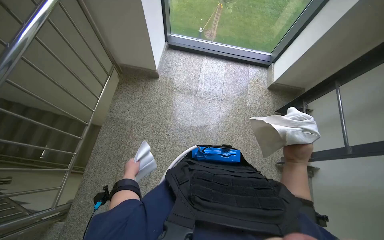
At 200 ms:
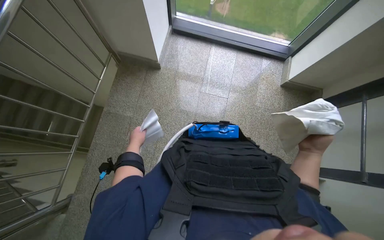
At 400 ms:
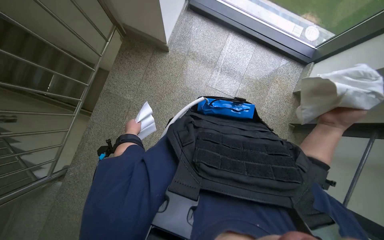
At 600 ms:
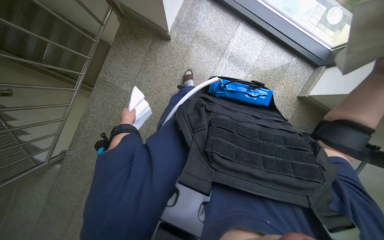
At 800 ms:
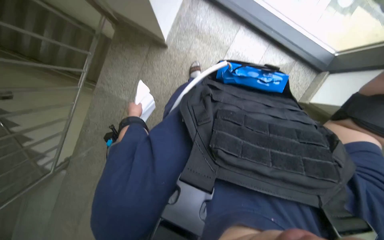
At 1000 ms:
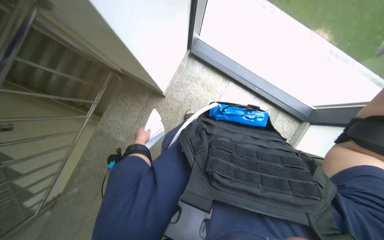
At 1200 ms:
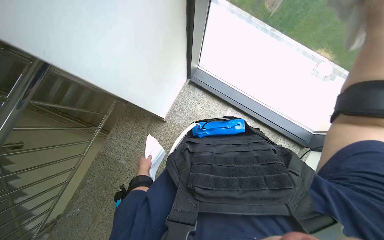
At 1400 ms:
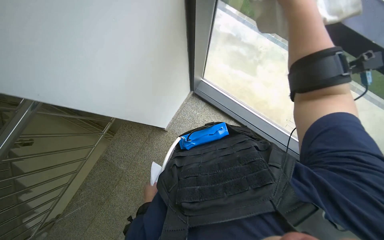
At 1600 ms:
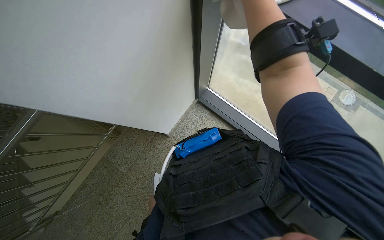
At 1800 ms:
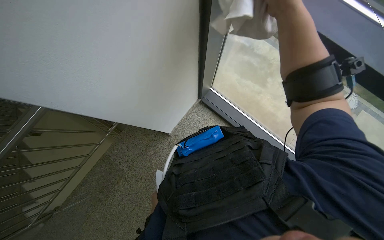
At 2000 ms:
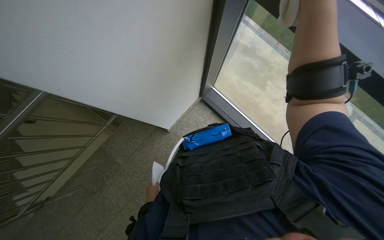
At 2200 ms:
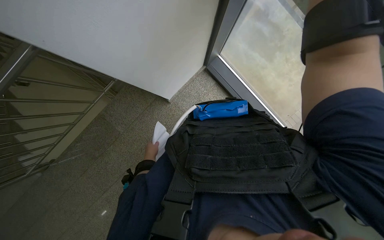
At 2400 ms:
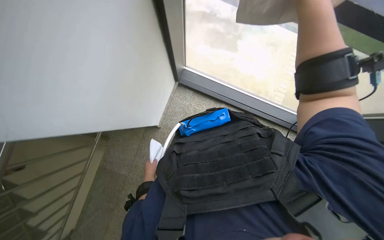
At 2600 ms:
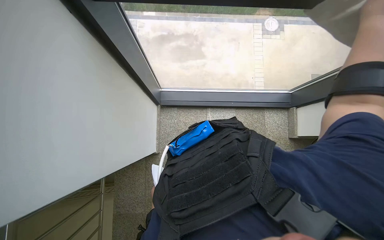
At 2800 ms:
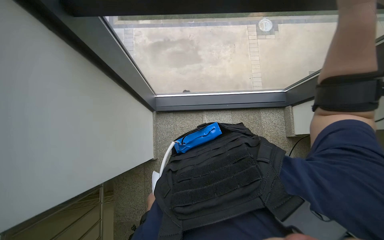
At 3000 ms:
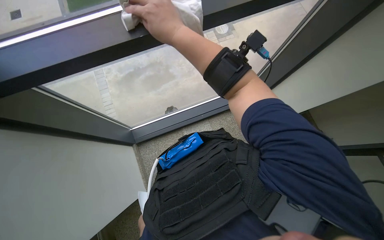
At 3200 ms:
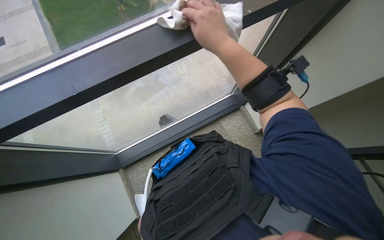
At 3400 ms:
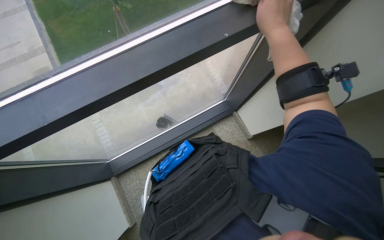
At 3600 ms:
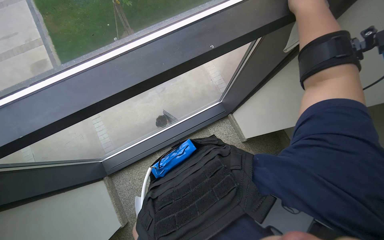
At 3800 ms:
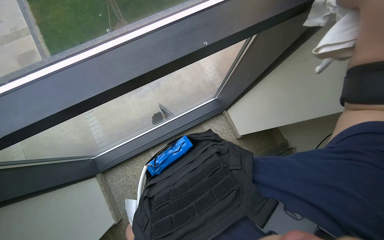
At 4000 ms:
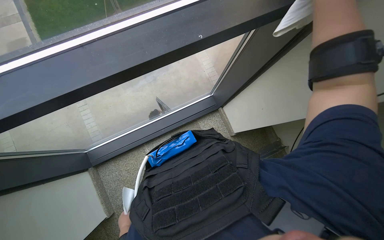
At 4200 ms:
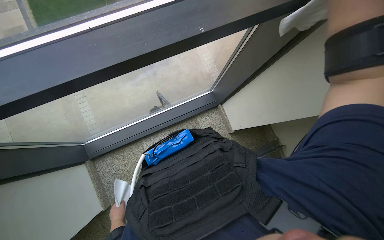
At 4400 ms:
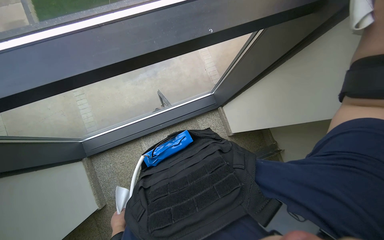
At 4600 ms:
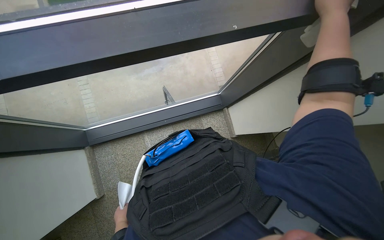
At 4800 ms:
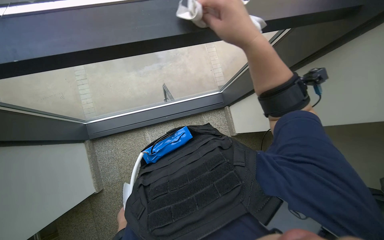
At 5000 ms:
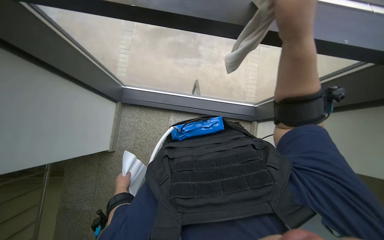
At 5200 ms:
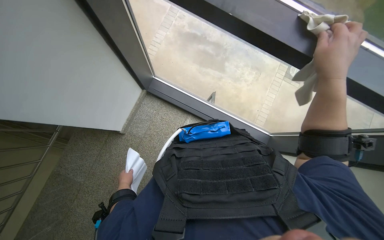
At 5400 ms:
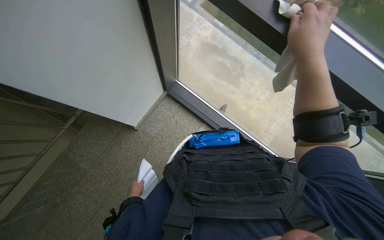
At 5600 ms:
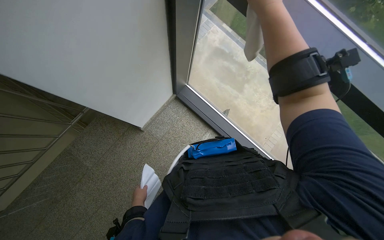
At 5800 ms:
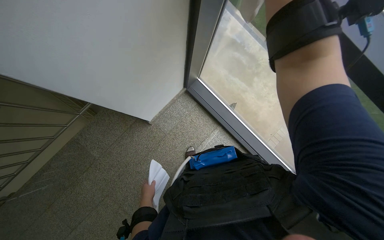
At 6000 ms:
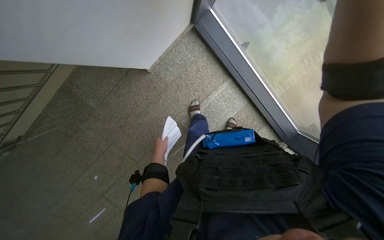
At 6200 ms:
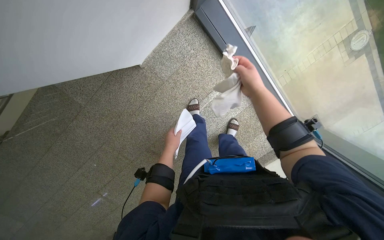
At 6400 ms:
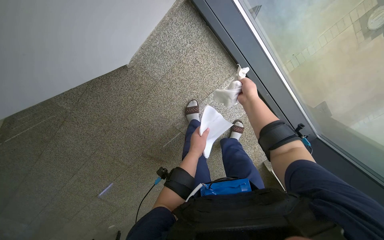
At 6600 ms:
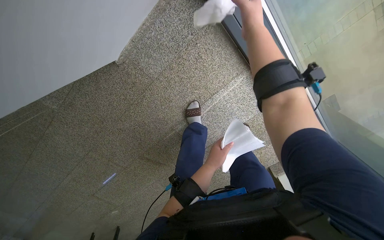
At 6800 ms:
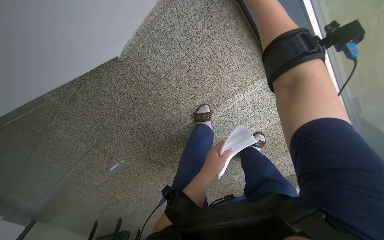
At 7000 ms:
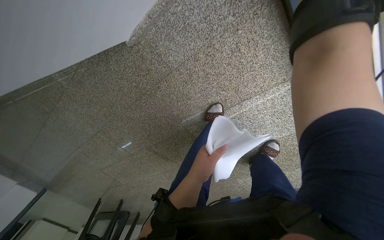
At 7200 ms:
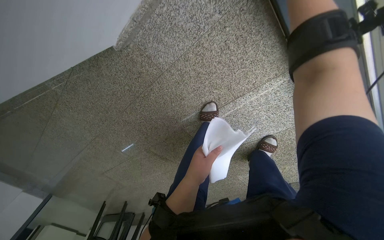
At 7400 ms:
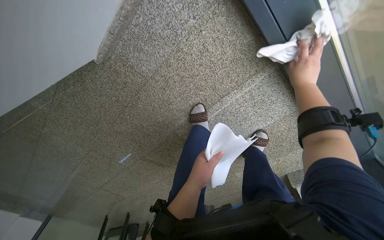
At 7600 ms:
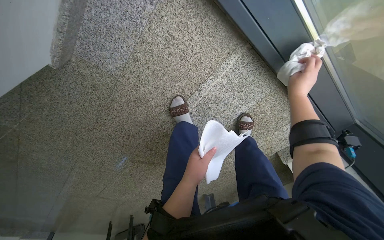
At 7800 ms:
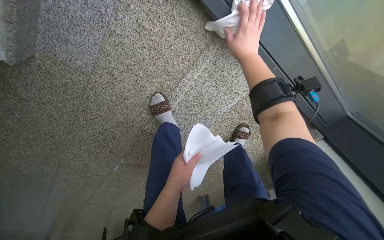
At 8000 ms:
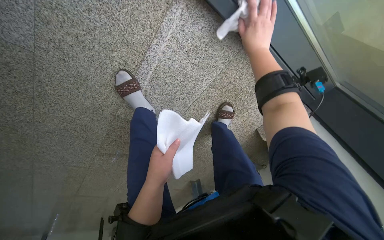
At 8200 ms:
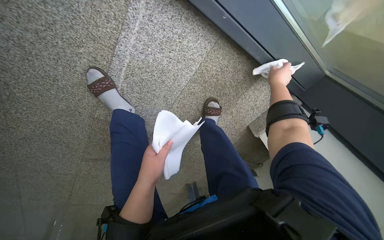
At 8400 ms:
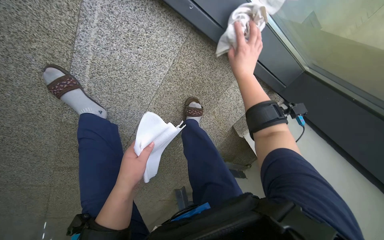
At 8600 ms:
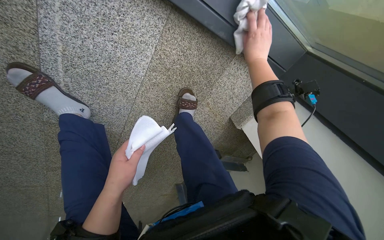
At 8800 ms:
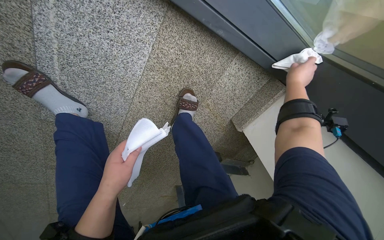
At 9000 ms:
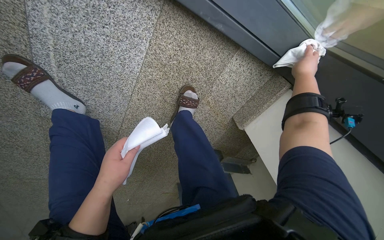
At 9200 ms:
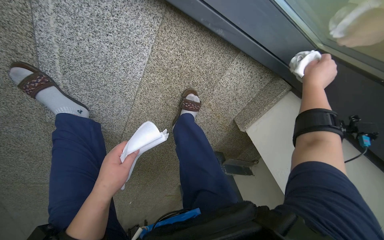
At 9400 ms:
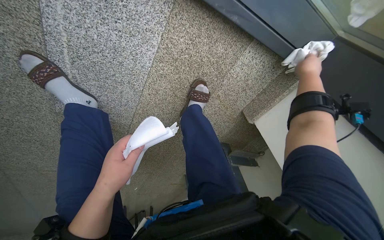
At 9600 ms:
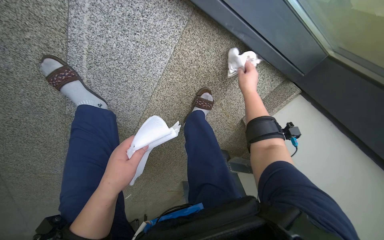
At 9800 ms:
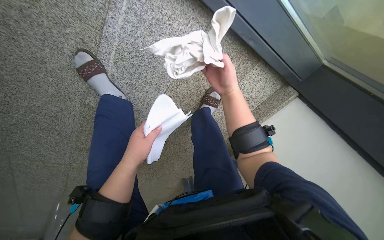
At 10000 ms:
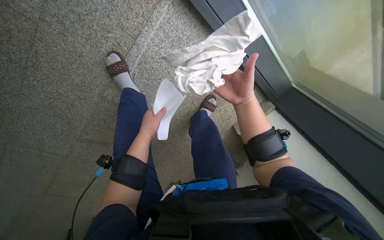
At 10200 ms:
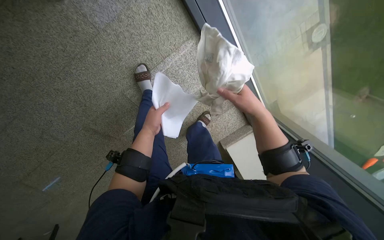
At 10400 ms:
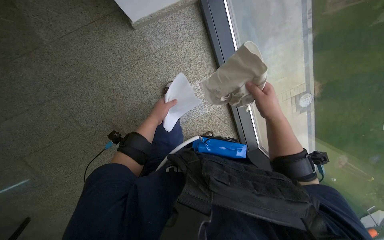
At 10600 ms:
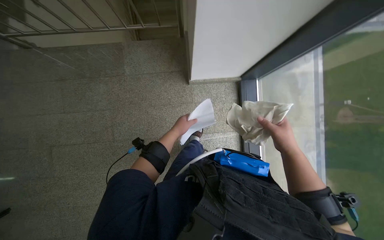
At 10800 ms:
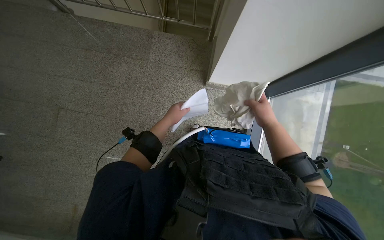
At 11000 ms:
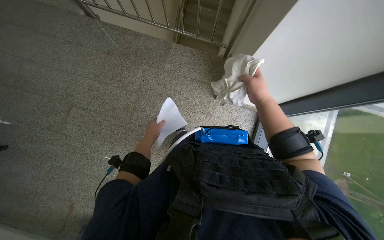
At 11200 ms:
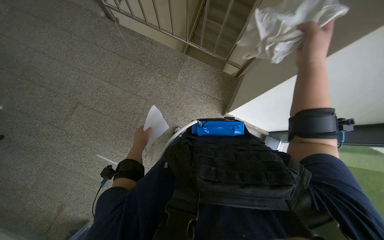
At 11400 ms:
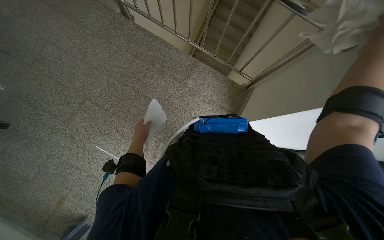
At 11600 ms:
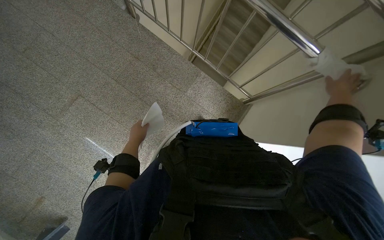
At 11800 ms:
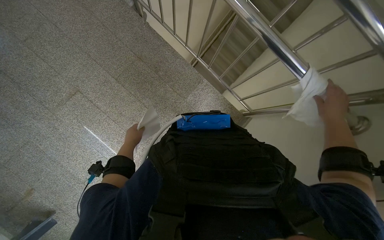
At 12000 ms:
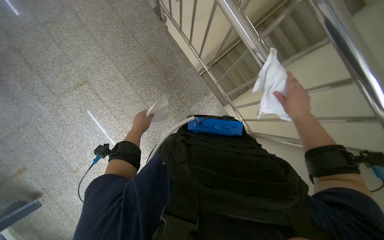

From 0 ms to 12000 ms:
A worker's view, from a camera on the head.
Job: wiping surfaces.
The whole recording: Wiping stair handrails. The worker wipes the metal stair handrails with a white cloth while descending.
From 0 ms to 1600 ms: The camera travels about 90 cm. The head rotates approximately 25 degrees to the left. The wearer looks approximately 15 degrees further downward.
From 1600 ms to 3000 ms: The scene turns approximately 45 degrees counterclockwise in the picture.
From 4400 ms to 6000 ms: The wearer looks some 20 degrees further downward. The scene rotates clockwise by some 30 degrees.
From 6000 ms to 7600 ms: The wearer moves roughly 80 cm. The wearer looks about 25 degrees further downward.
From 9000 ms to 10400 ms: The camera pitches upward, by about 15 degrees. The right hand shifts some 35 cm to the left.
From 10400 ms to 12000 ms: The camera travels approximately 60 cm. The view tips upward by some 25 degrees. Everything in view rotates some 80 degrees clockwise.

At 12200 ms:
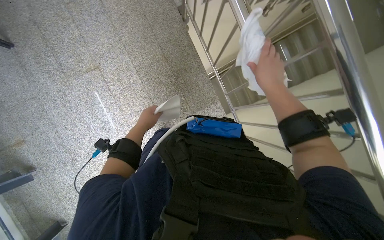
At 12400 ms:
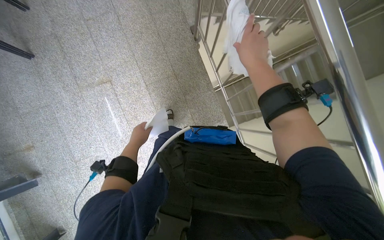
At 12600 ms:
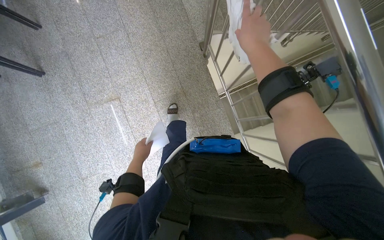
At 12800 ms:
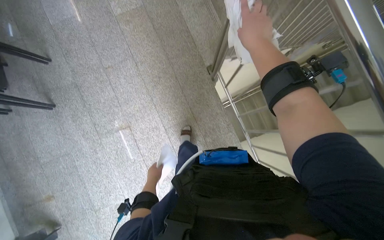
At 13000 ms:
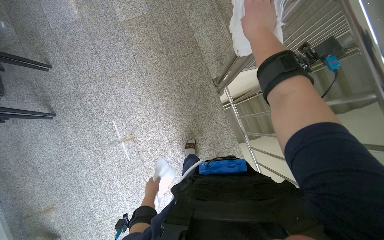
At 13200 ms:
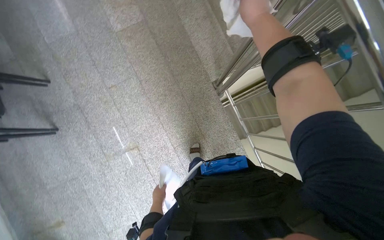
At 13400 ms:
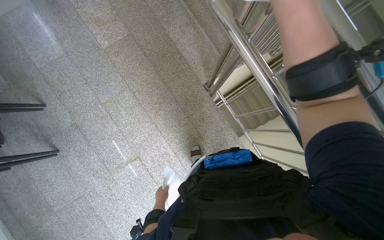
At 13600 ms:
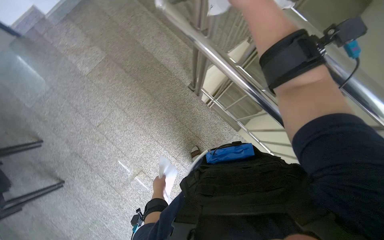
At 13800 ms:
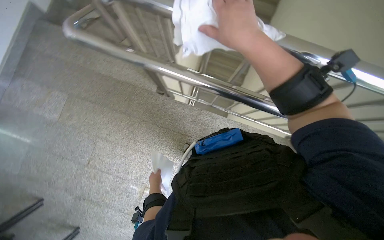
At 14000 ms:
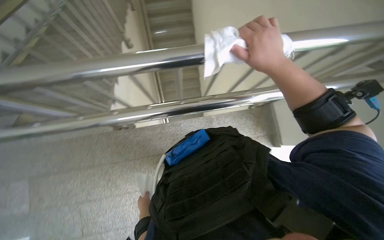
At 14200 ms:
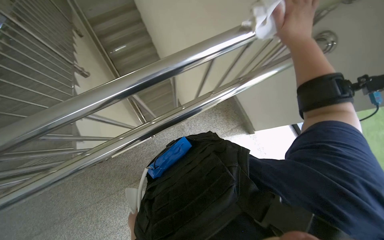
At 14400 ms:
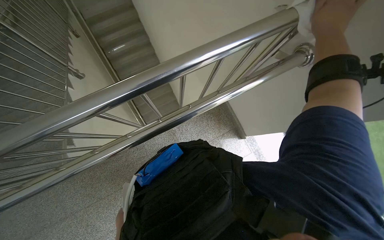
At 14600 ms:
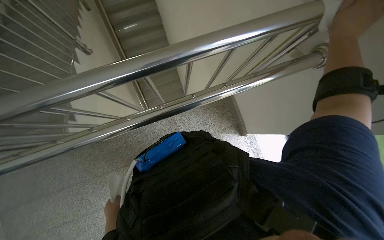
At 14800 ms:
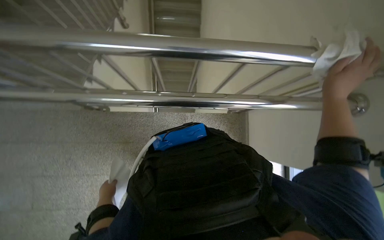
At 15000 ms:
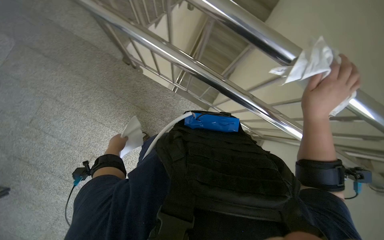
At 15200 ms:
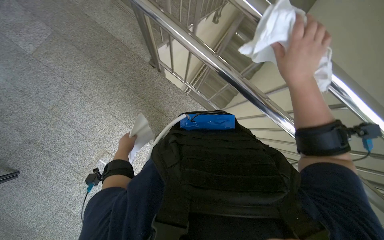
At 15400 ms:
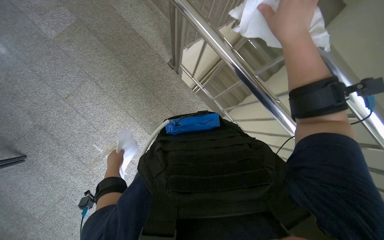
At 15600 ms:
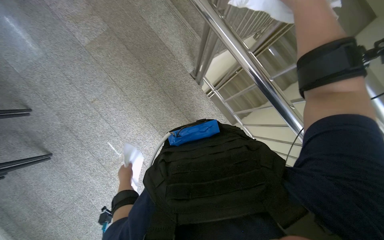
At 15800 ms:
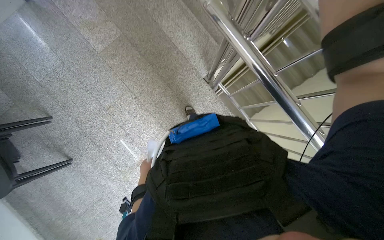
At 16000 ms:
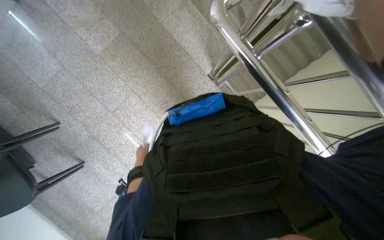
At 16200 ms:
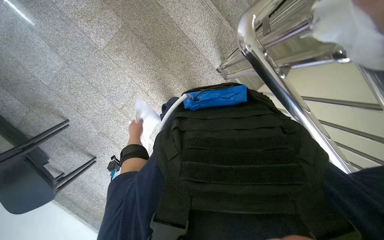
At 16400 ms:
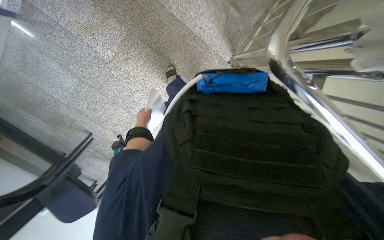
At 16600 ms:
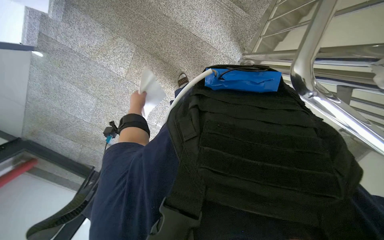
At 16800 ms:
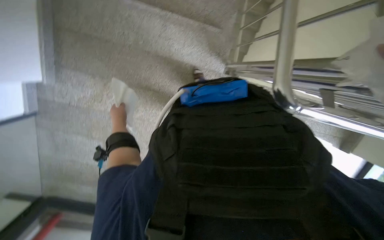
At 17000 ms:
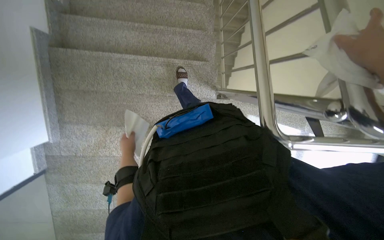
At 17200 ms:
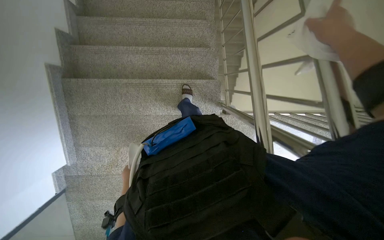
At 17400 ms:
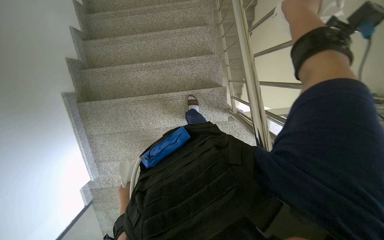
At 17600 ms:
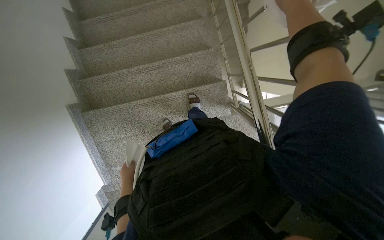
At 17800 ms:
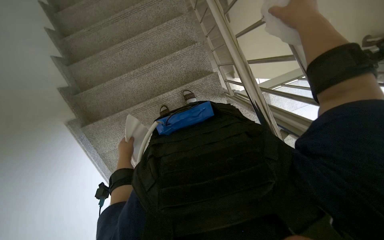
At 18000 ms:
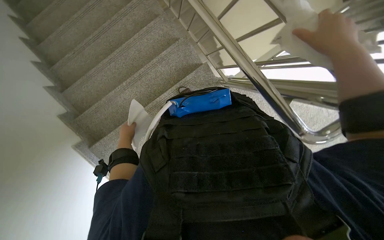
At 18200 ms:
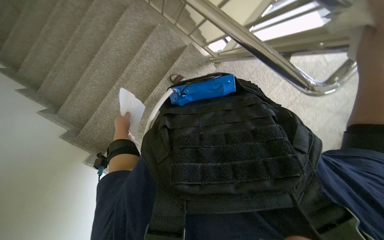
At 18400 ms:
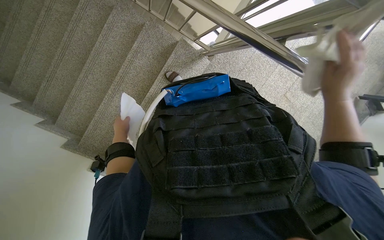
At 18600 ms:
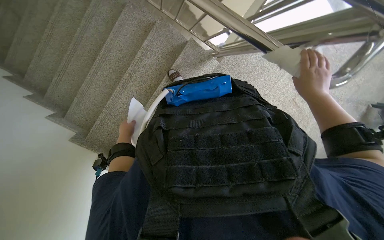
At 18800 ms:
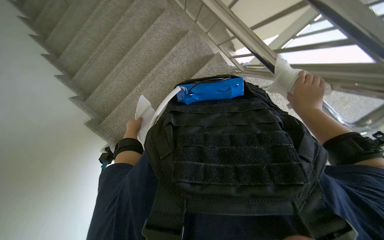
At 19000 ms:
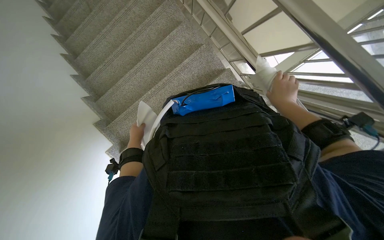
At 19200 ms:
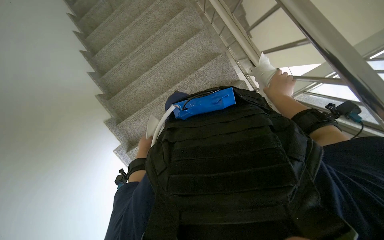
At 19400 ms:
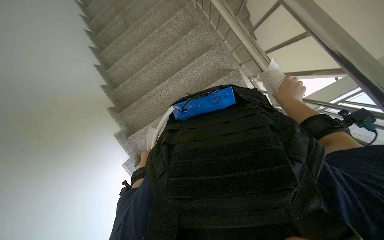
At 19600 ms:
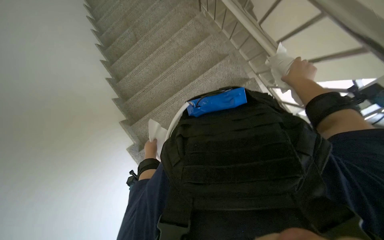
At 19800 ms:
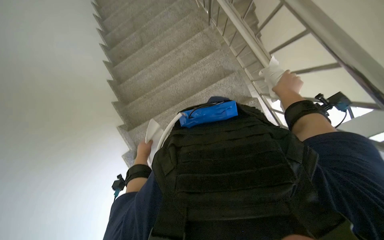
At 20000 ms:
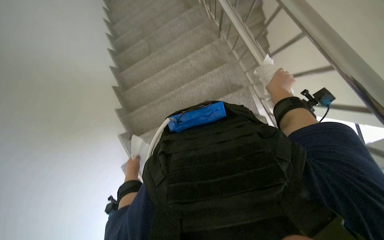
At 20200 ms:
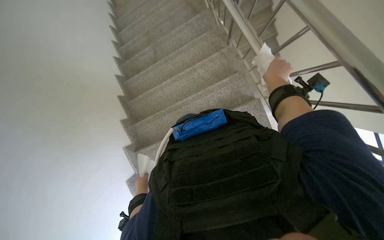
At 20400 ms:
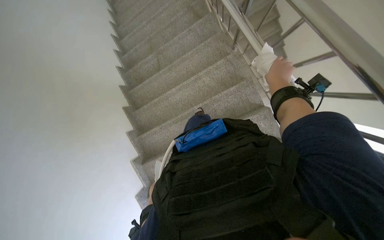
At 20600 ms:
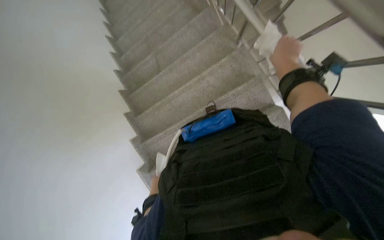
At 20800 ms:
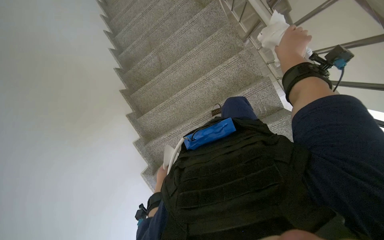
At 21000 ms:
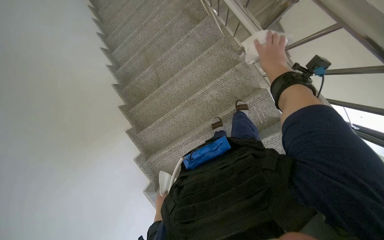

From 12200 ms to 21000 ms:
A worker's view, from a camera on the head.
Job: wiping surfaces.
The whole recording: Wiping stair handrails. The worker wipes the metal stair handrails with a white cloth while descending.
From 12200 ms to 13600 ms: The wearer moves some 70 cm.
From 15200 ms to 16600 ms: The camera travels approximately 90 cm. The camera sweeps to the left, by roughly 20 degrees. The view tips downward by some 20 degrees.
From 16600 ms to 18000 ms: The camera is carried roughly 50 cm. Everything in view rotates about 65 degrees counterclockwise.
From 18000 ms to 19600 ms: The right hand is displaced farther from the camera by some 30 cm.
From 19600 ms to 21000 ms: The camera is carried about 70 cm.
